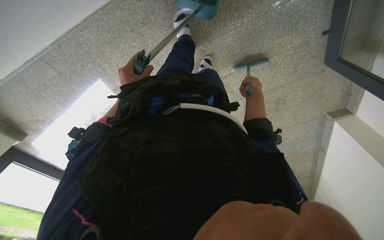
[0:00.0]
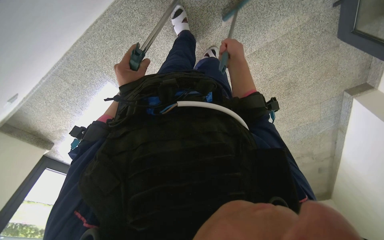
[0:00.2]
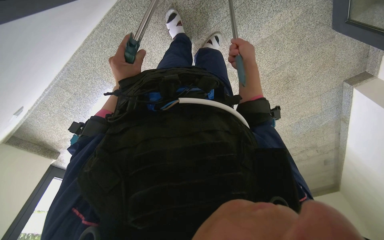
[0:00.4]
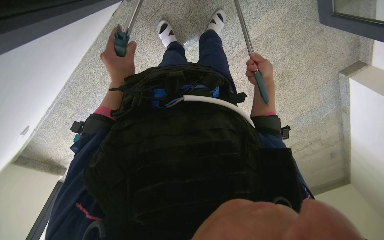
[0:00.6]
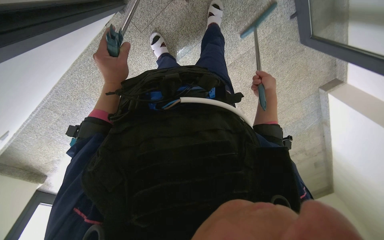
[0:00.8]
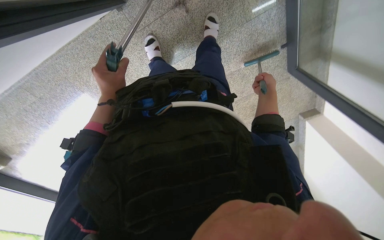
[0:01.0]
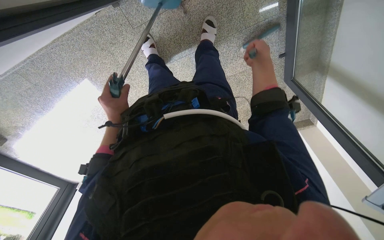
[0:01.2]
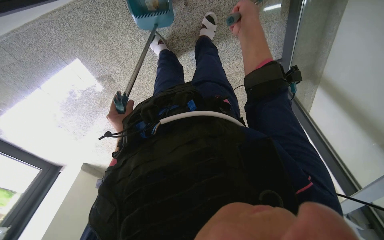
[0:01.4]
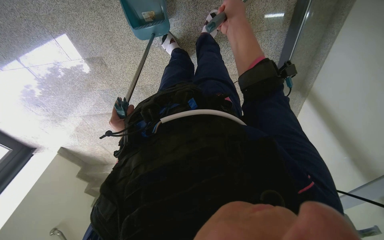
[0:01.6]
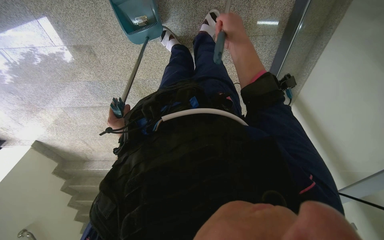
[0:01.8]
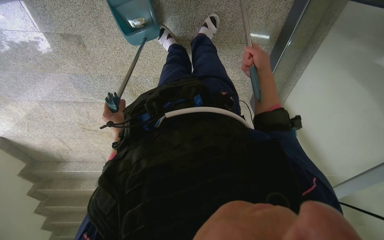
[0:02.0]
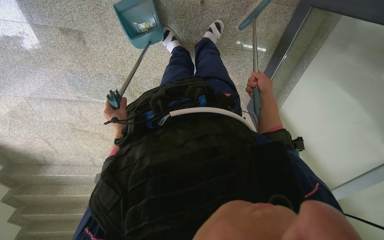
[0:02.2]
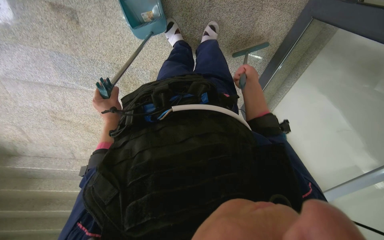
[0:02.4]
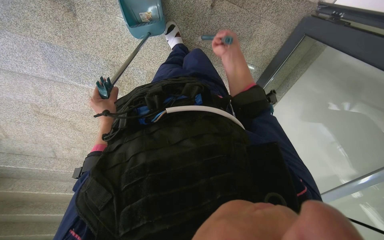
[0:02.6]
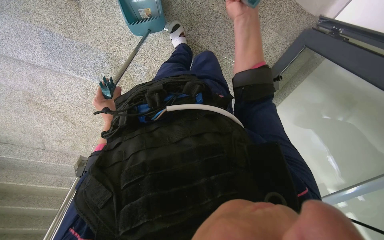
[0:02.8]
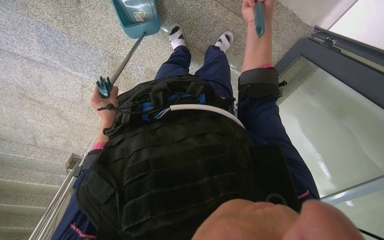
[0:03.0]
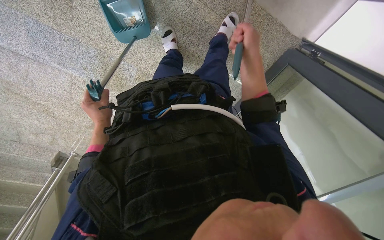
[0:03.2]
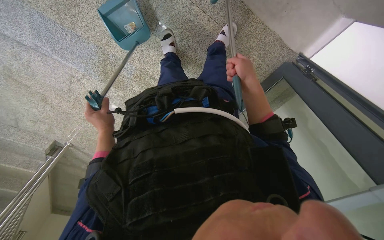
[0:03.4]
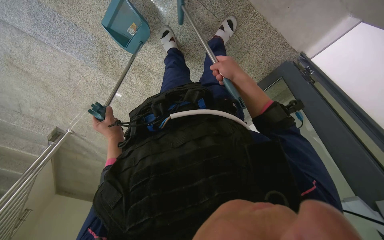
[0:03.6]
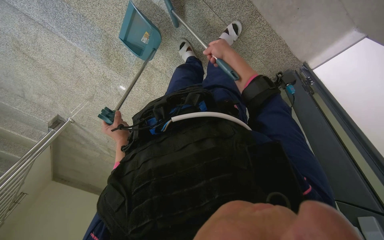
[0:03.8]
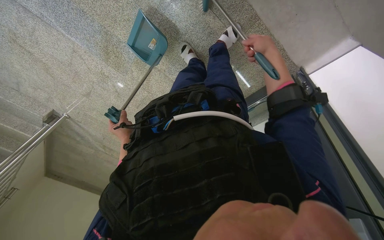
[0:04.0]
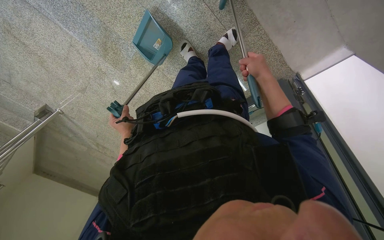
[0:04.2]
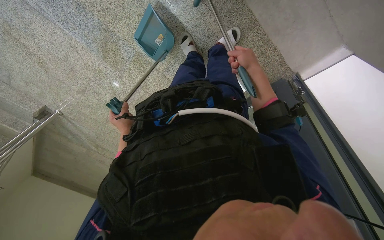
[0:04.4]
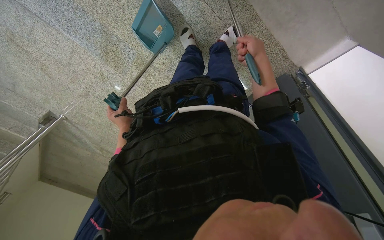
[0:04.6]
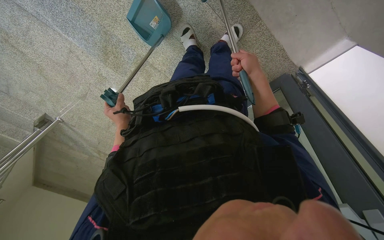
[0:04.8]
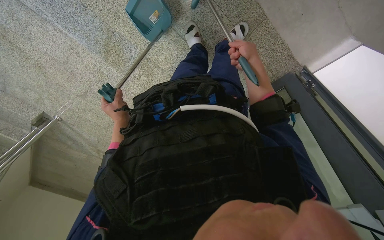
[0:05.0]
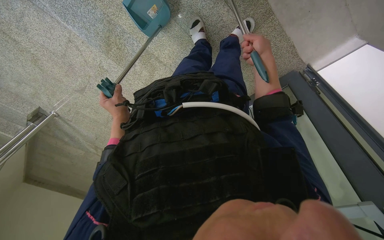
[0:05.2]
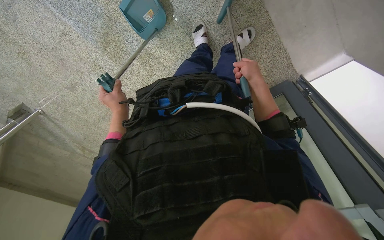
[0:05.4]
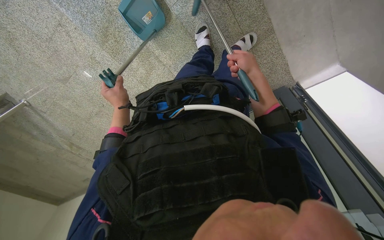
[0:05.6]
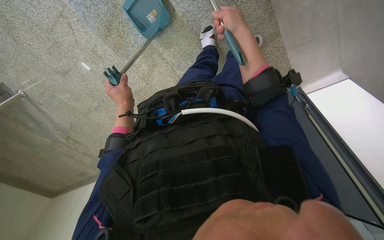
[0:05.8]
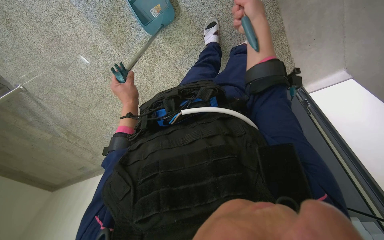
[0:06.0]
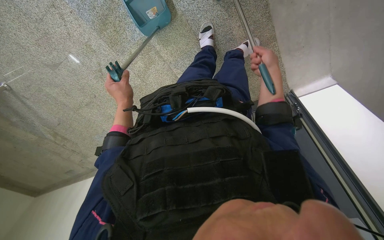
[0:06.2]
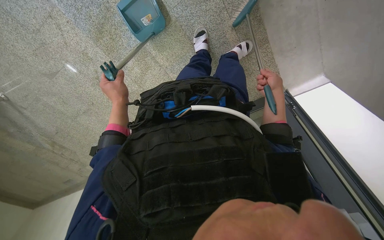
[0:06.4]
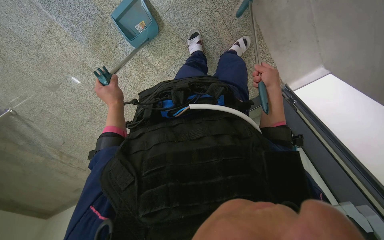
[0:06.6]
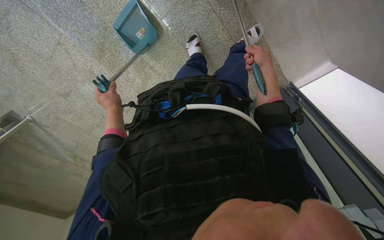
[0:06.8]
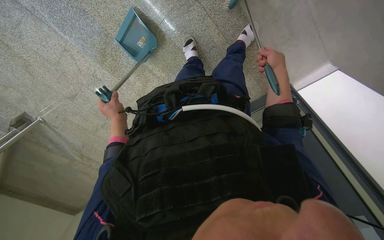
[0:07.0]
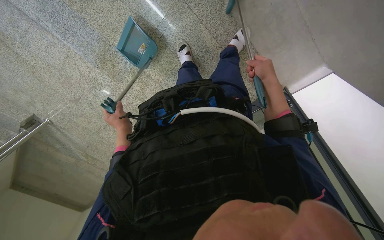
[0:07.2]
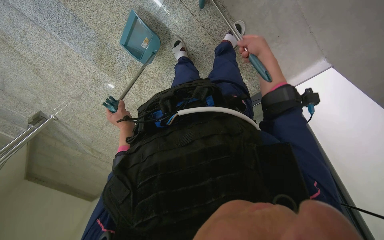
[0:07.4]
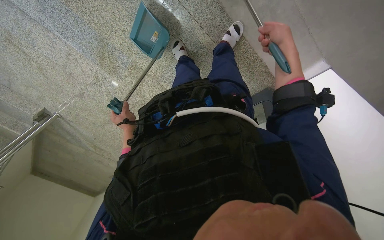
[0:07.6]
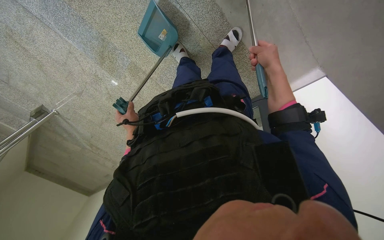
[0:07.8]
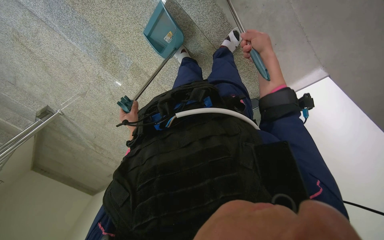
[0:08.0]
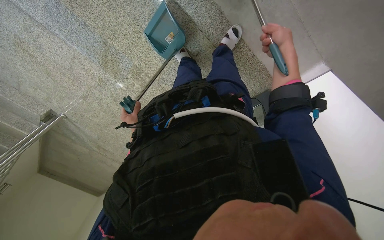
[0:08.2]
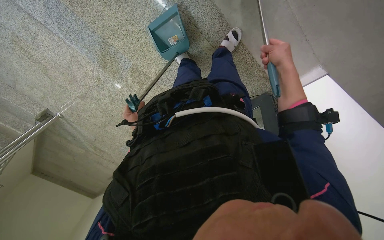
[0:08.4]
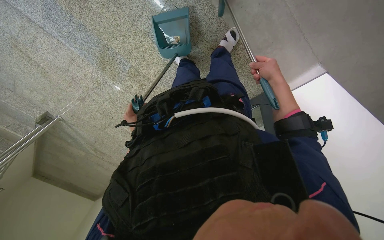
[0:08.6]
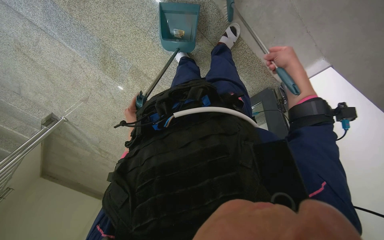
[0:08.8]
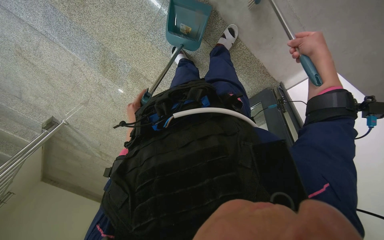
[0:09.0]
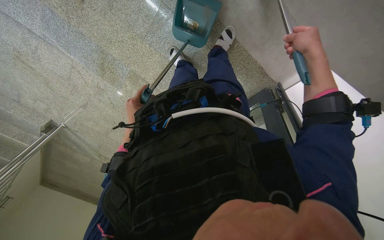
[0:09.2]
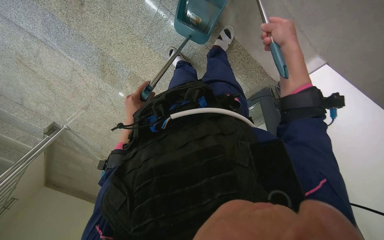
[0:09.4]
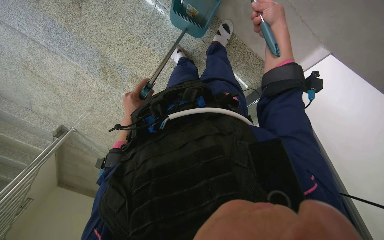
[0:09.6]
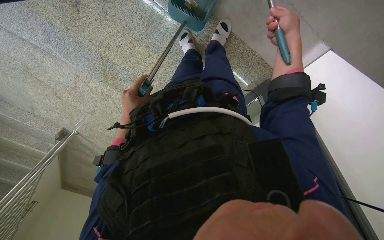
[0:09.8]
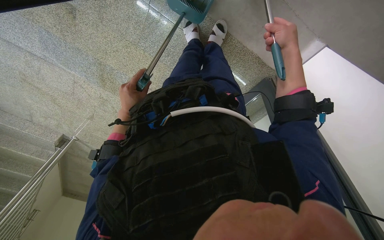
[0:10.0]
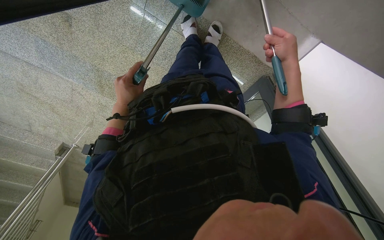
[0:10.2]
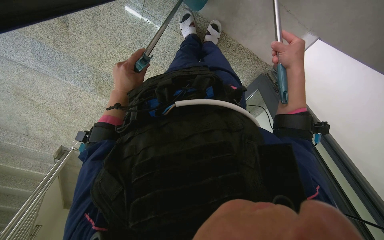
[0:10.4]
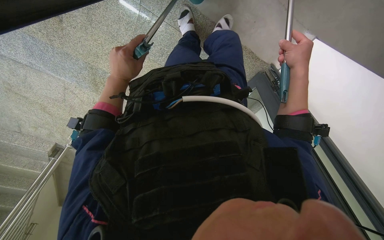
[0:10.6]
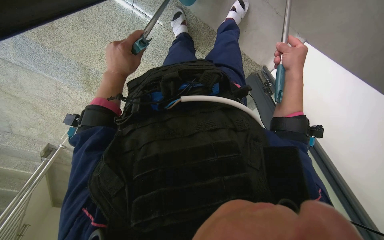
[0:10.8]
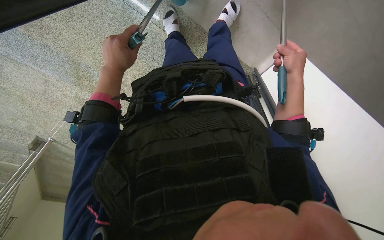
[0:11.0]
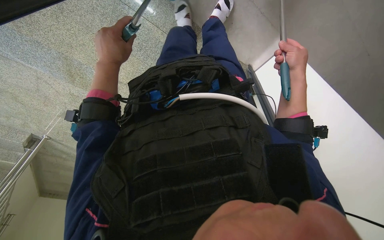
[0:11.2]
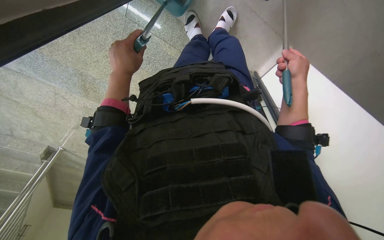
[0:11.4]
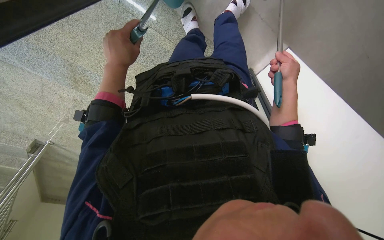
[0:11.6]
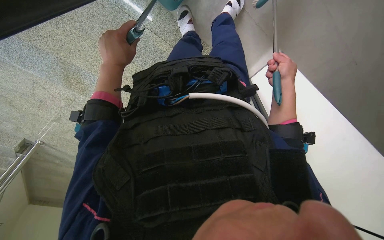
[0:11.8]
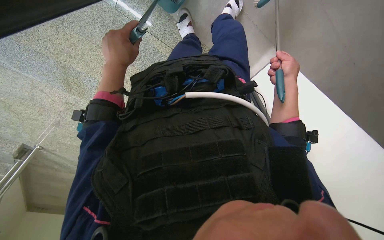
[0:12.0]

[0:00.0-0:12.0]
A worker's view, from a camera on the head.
Job: sweeping floor.
The whole recording: Sweeping floor with dustpan and brush. The worker sweeps the floor using a dustpan and brush.
0:01.6 to 0:03.0: The view swings some 30 degrees to the right. The right hand reaches some 15 cm down the picture, then returns.
0:03.0 to 0:04.4: The left hand heads to the right, covering about 30 cm; the right hand goes up and down the picture, roughly 15 cm each way, reversing 2 times.
0:06.0 to 0:07.6: The camera is carried to the right, about 40 cm.
0:07.6 to 0:09.0: The right hand goes some 10 cm to the right.
0:09.0 to 0:10.4: The left hand shifts roughly 25 cm nearer to the camera and up the picture.
0:10.4 to 0:12.0: The left hand is displaced nearer to the camera and up the picture by some 15 cm. The right hand heads to the right, covering approximately 20 cm.

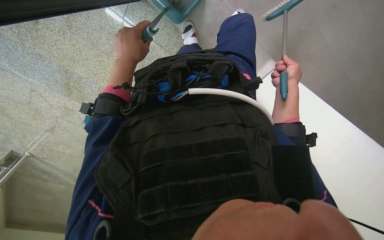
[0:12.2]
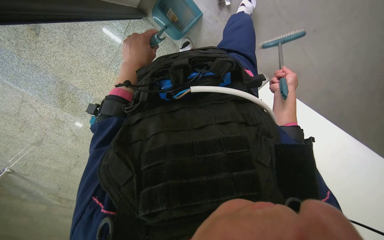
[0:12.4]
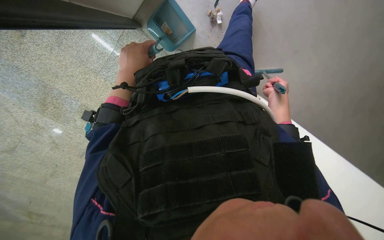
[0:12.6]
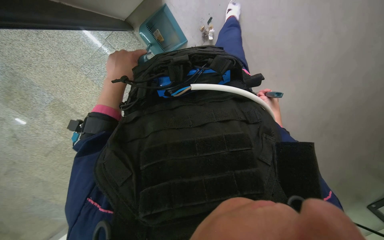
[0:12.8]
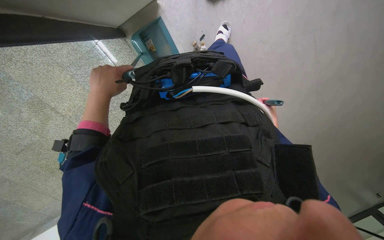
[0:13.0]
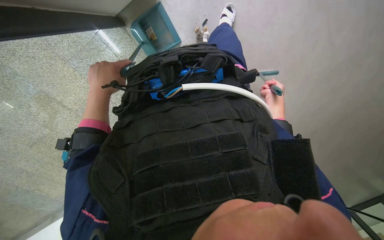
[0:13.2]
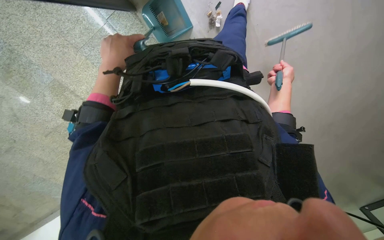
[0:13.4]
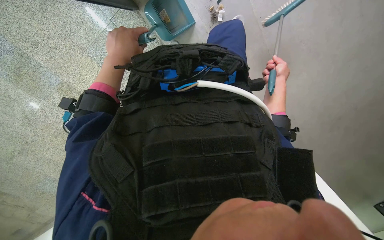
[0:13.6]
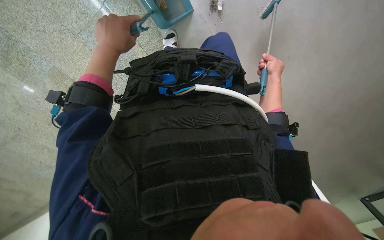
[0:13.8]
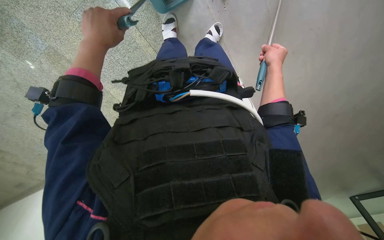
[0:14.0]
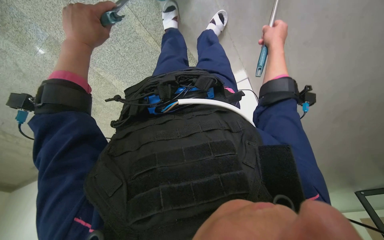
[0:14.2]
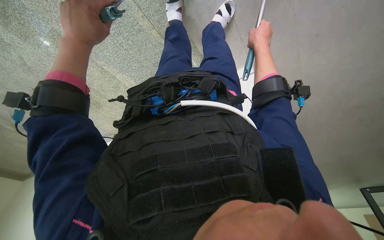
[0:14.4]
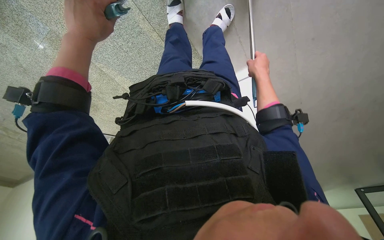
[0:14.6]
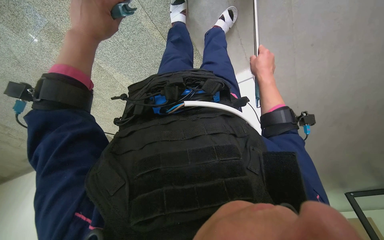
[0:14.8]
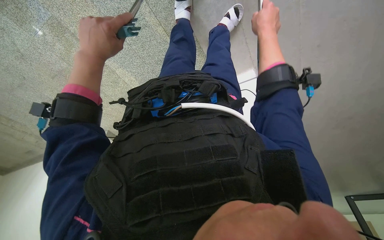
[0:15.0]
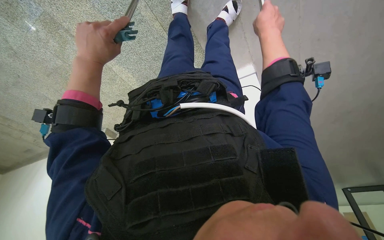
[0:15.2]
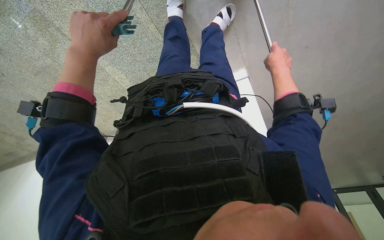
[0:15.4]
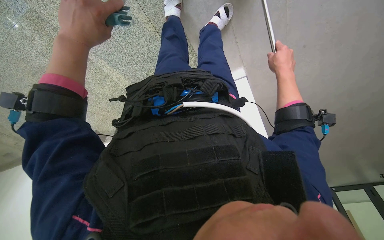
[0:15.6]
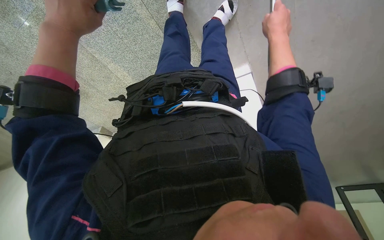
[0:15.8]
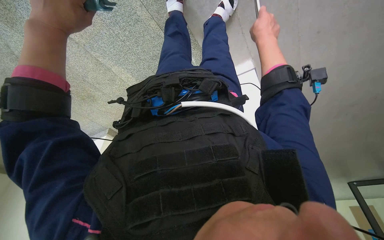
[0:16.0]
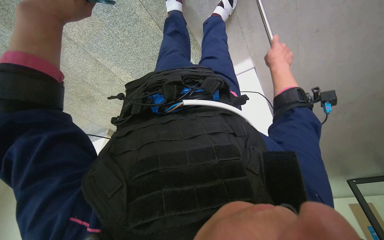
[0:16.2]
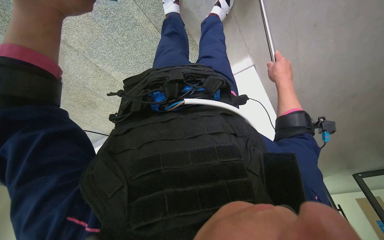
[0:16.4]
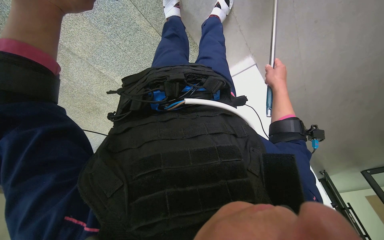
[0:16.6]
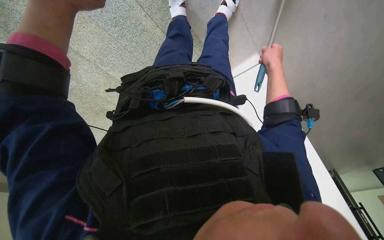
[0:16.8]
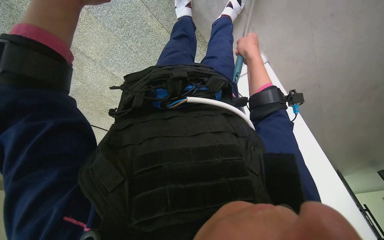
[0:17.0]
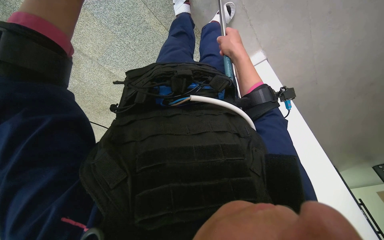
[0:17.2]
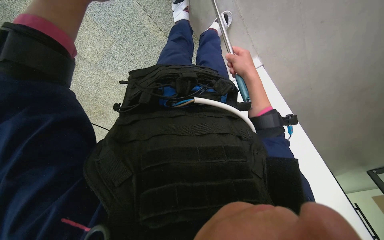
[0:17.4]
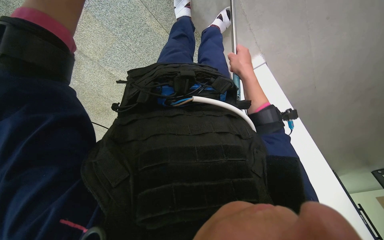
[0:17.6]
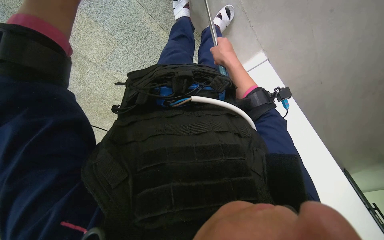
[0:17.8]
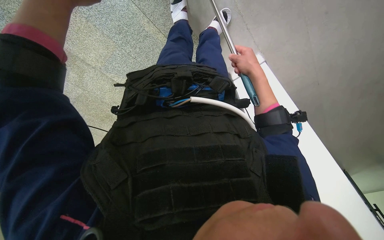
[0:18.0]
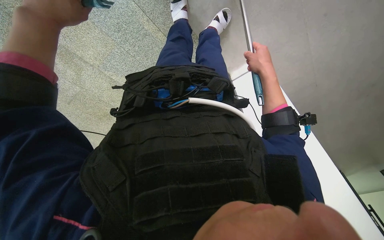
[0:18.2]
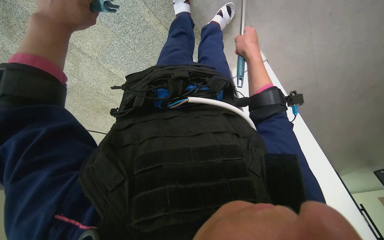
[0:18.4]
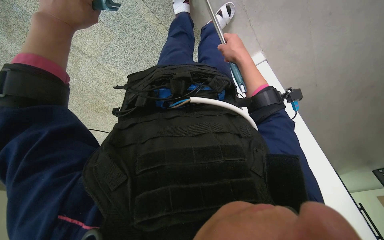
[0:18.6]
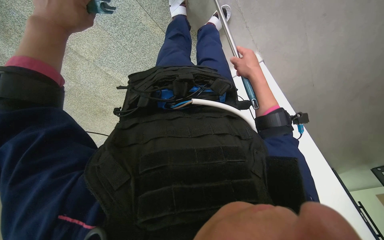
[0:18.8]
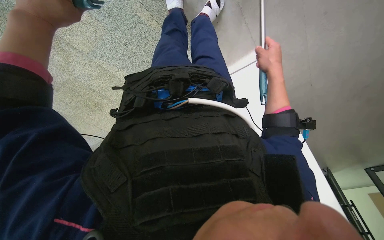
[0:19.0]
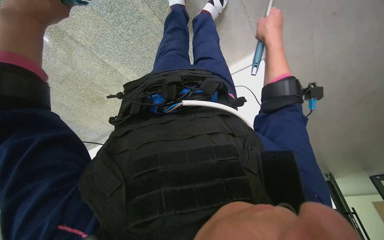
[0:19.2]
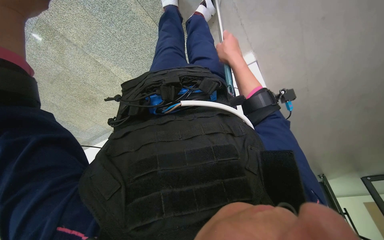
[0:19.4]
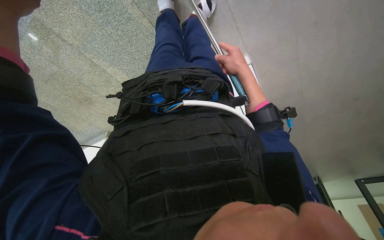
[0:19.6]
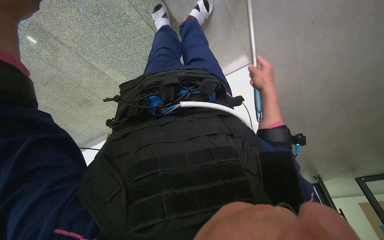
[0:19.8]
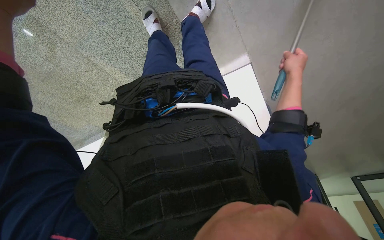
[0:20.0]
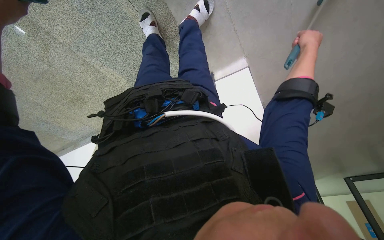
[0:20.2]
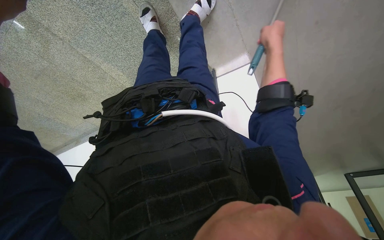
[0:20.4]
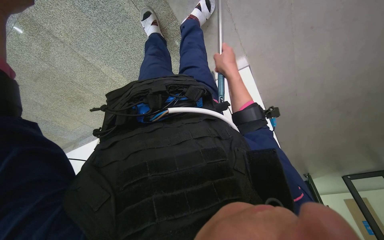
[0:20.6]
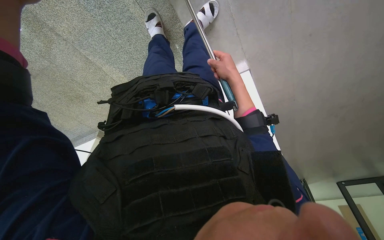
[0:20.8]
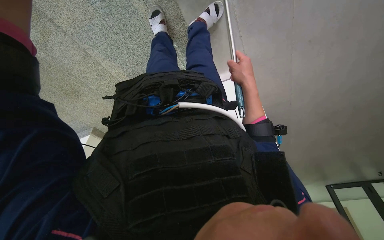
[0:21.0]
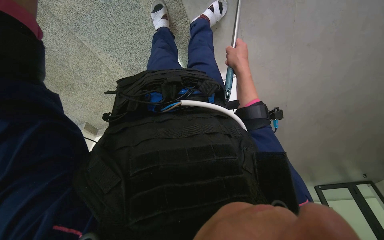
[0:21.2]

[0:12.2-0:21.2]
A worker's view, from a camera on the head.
Job: sweeping floor.
The whole recording: Sweeping floor with dustpan and brush. The worker sweeps the floor using a dustpan and brush.
0:13.8 to 0:15.2: The view tilts about 15 degrees downward. The right hand is displaced nearer to the camera and to the left by approximately 20 cm.
0:15.2 to 0:16.6: The left hand moves nearer to the camera, roughly 10 cm. Meanwhile the right hand goes up and down the picture, approximately 15 cm each way, reversing 2 times.
0:19.8 to 0:21.2: The right hand travels to the right and back again, about 15 cm each way.
